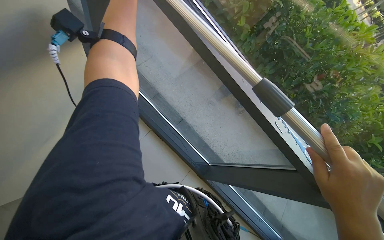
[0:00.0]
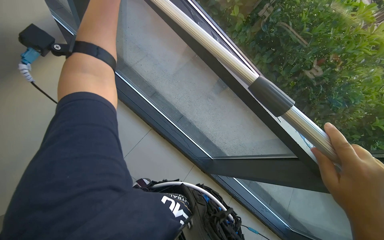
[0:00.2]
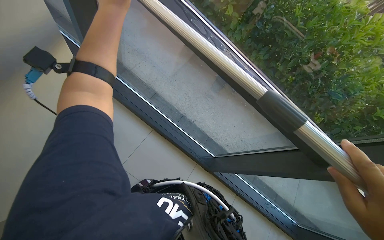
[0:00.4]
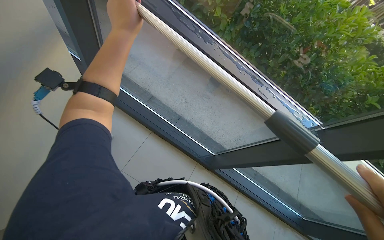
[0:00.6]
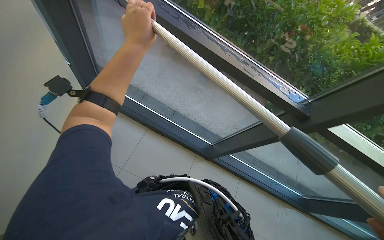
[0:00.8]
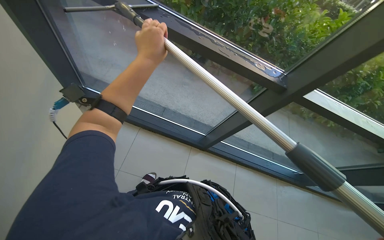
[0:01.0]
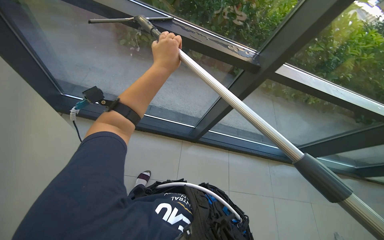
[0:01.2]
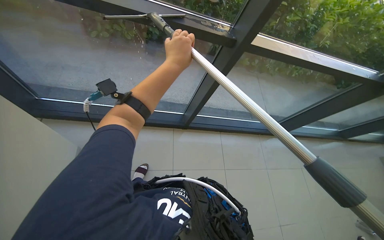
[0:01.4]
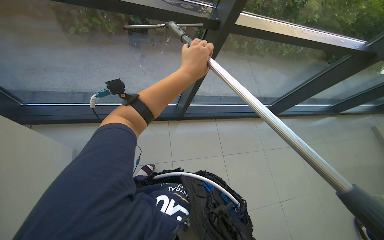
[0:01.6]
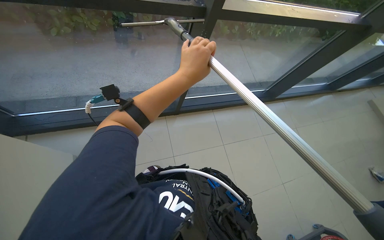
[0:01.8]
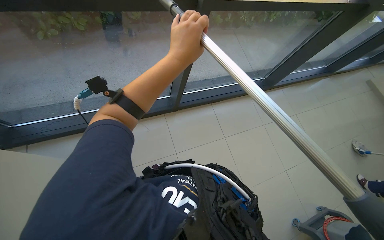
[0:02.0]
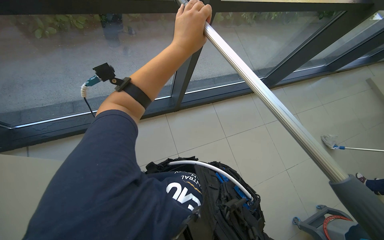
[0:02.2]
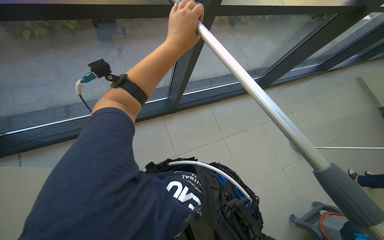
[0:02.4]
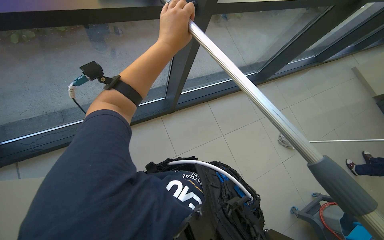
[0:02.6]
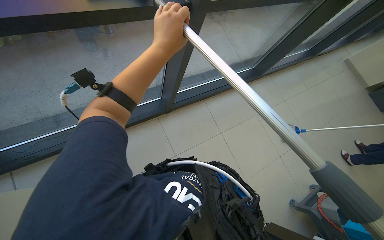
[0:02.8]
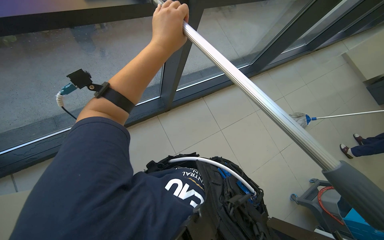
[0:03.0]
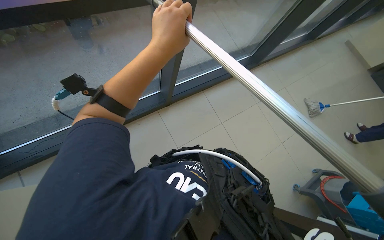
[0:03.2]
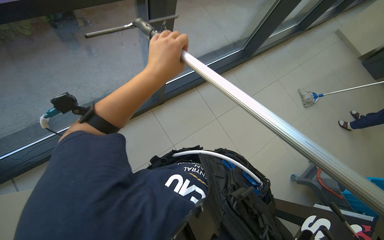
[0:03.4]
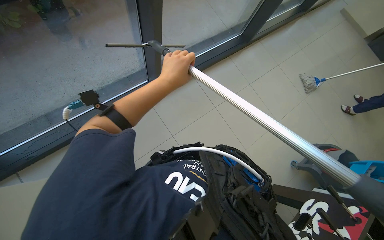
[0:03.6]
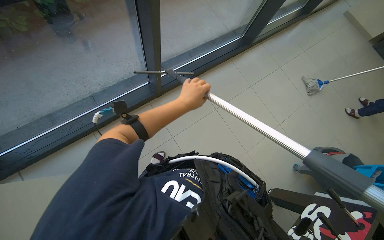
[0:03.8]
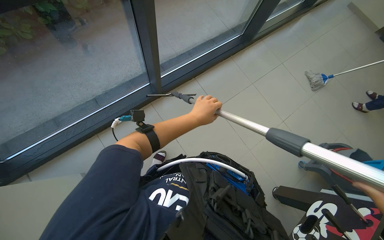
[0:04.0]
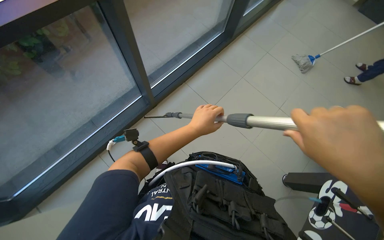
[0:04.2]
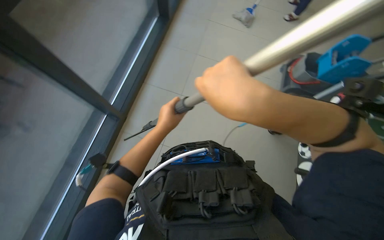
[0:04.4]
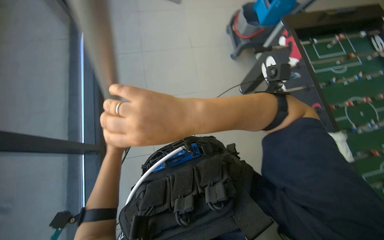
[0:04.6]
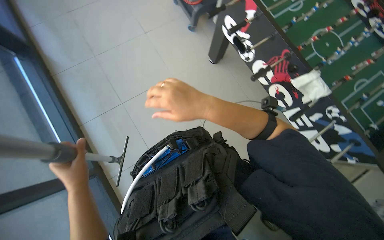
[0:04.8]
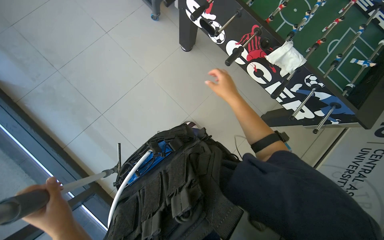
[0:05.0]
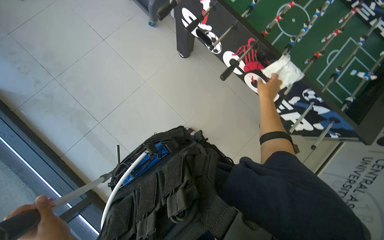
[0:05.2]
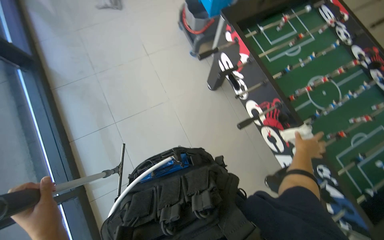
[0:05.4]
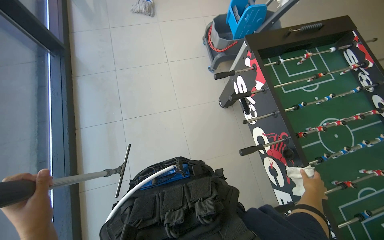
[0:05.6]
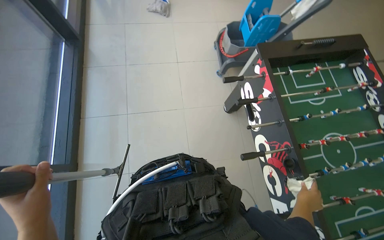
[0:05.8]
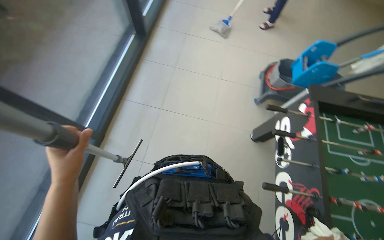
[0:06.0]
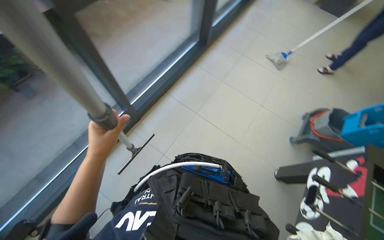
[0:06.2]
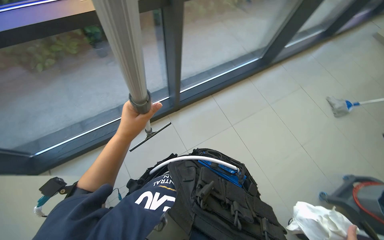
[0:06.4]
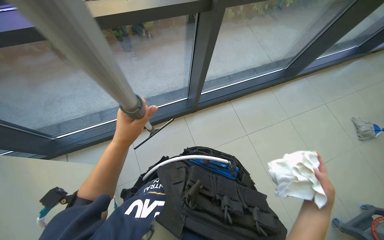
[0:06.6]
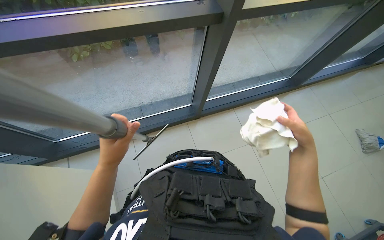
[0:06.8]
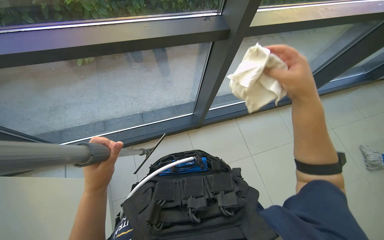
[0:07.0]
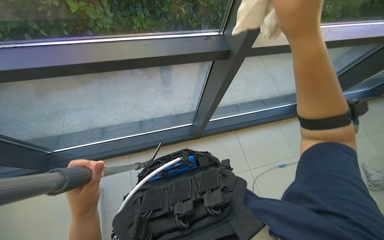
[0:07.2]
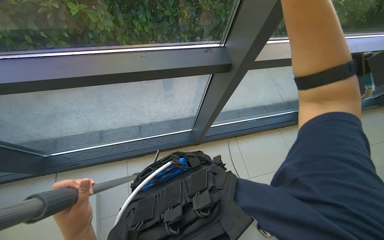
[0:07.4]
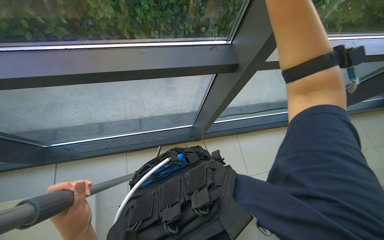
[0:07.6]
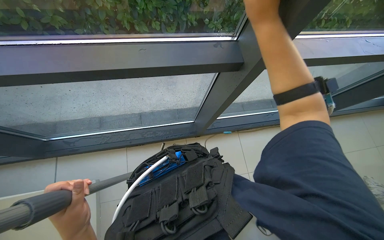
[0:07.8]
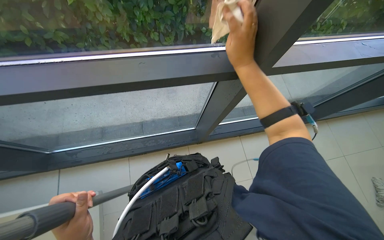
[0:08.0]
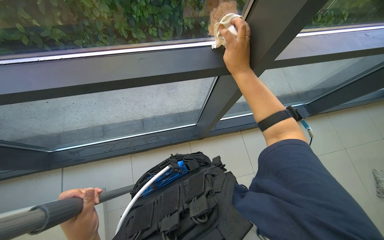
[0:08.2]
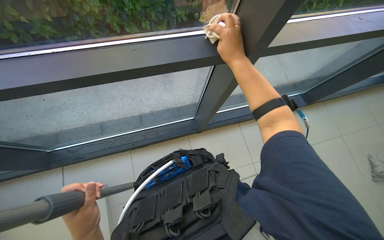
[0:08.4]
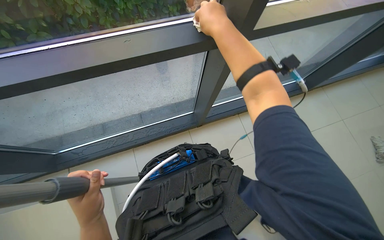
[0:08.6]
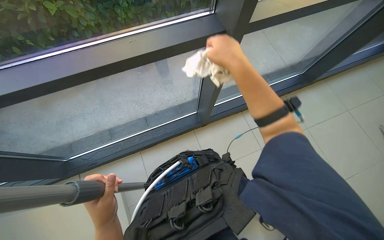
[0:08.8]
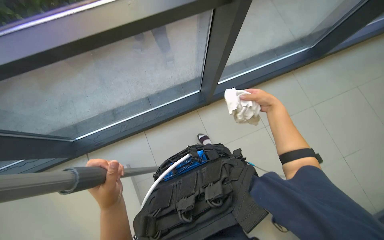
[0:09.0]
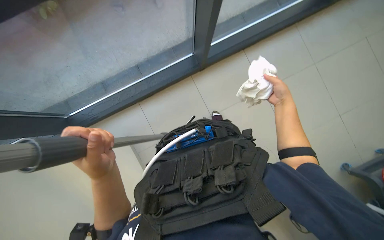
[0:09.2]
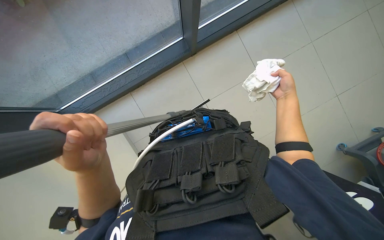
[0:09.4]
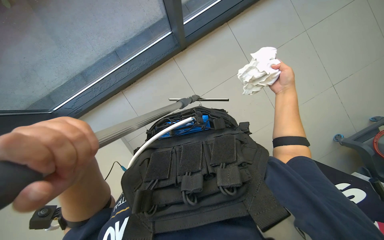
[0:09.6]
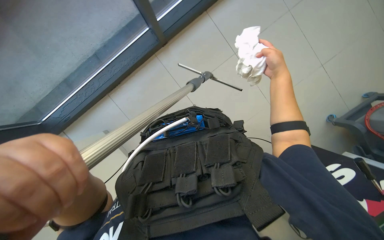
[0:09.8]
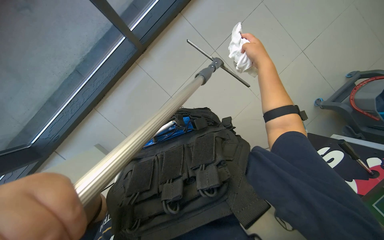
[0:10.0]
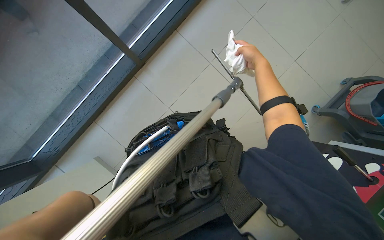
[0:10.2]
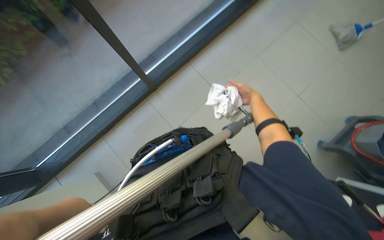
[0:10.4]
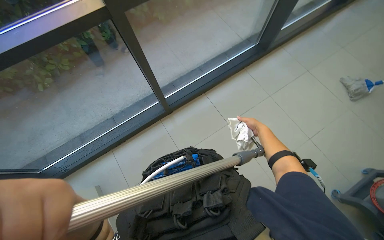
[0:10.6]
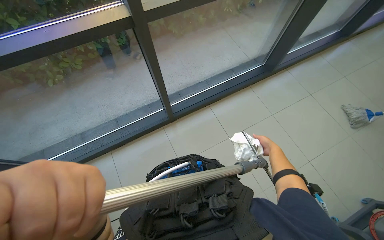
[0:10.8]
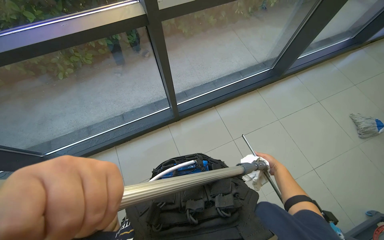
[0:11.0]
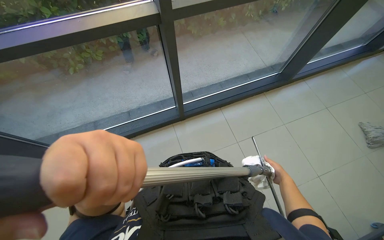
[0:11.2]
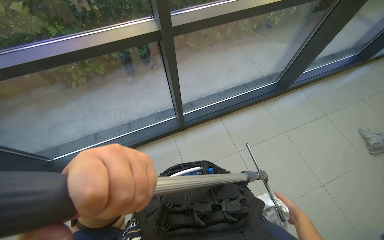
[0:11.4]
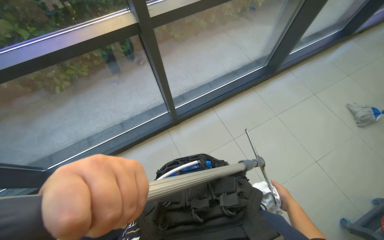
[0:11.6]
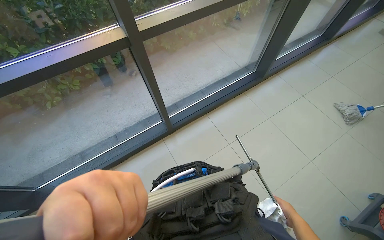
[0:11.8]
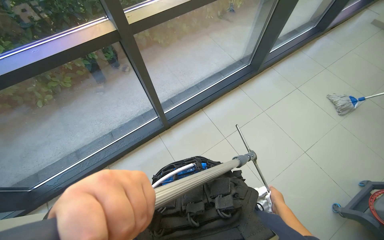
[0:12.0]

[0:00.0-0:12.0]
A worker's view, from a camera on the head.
Job: cleaning windows.
The whole recording: Cleaning glass panels and frames. The worker cleans the glass panels and their frames using a squeegee on a pole and a cloth.
0:00.0 to 0:01.6: The wearer looks some 50 degrees further to the right.
0:03.0 to 0:04.4: The scene turns approximately 45 degrees counterclockwise in the picture.
0:06.0 to 0:07.6: The wearer looks approximately 35 degrees further to the left.
0:07.6 to 0:09.0: The right hand is displaced down the picture and farther from the camera by some 35 cm.
0:09.0 to 0:10.4: The right hand goes some 10 cm farther from the camera.
0:10.4 to 0:12.0: The view tips upward by roughly 20 degrees.

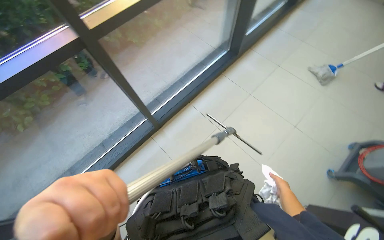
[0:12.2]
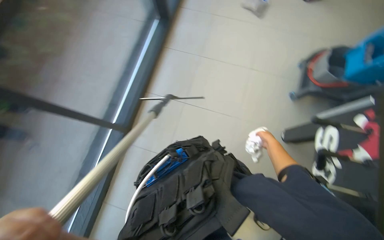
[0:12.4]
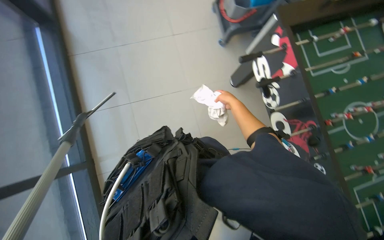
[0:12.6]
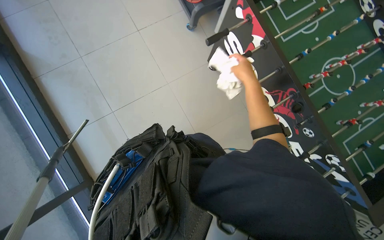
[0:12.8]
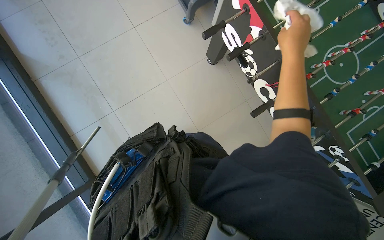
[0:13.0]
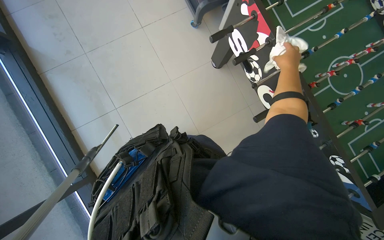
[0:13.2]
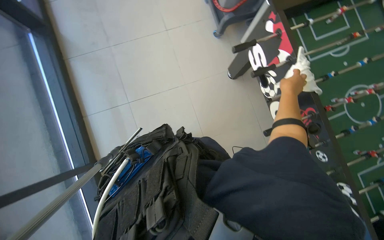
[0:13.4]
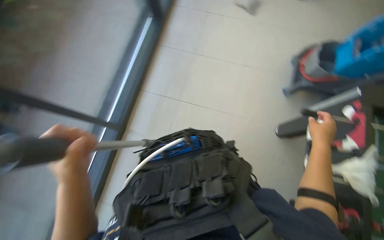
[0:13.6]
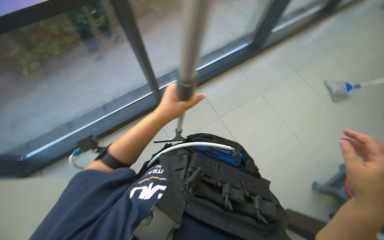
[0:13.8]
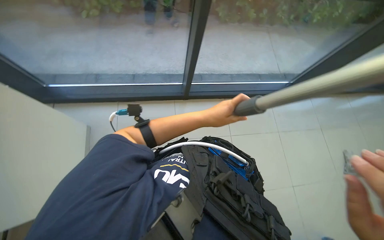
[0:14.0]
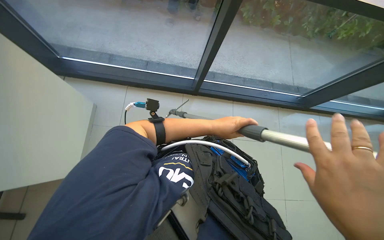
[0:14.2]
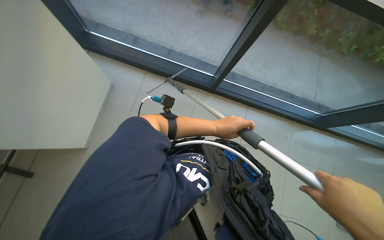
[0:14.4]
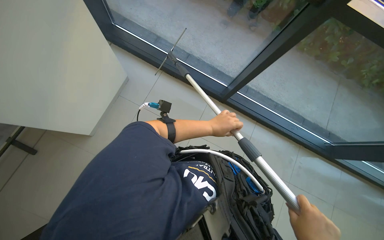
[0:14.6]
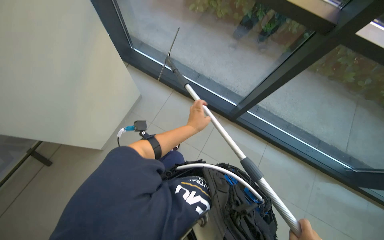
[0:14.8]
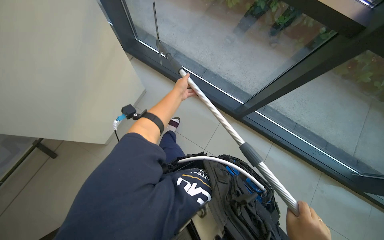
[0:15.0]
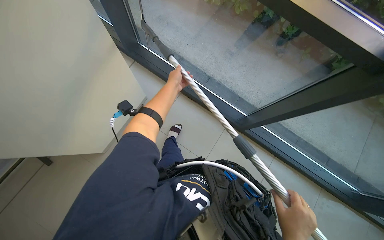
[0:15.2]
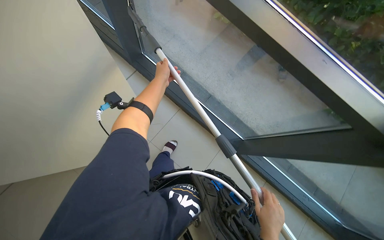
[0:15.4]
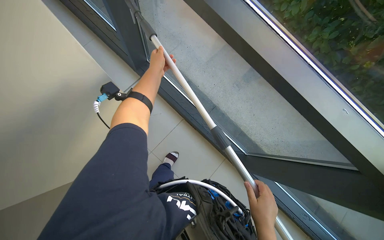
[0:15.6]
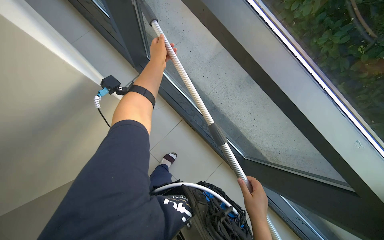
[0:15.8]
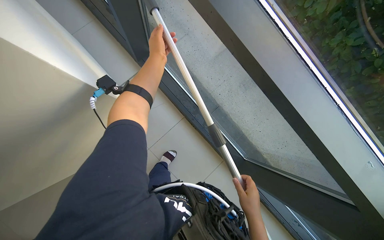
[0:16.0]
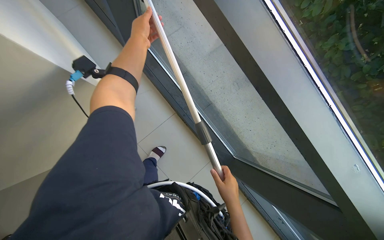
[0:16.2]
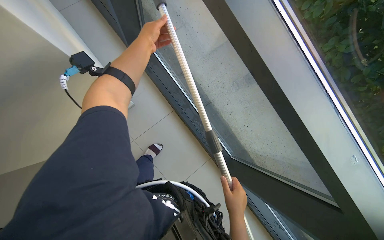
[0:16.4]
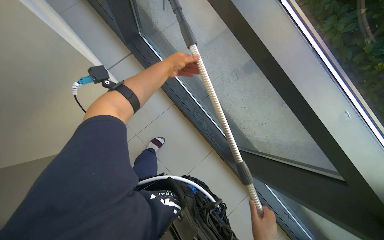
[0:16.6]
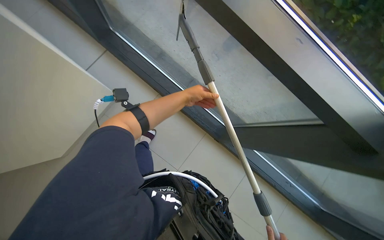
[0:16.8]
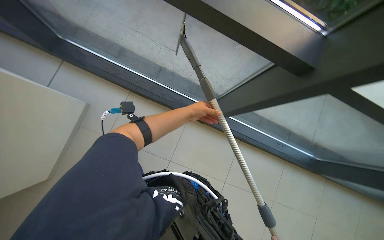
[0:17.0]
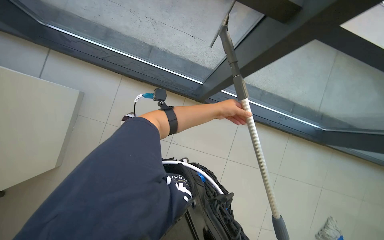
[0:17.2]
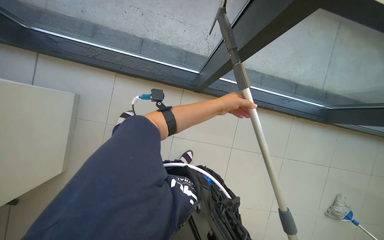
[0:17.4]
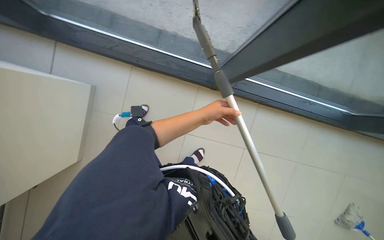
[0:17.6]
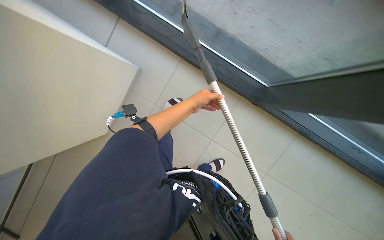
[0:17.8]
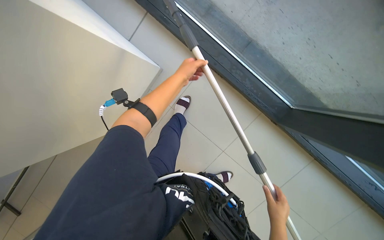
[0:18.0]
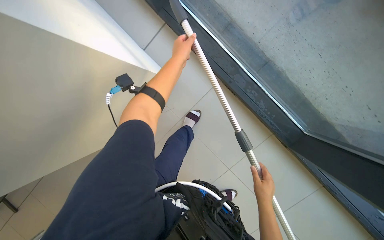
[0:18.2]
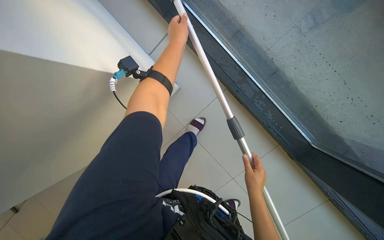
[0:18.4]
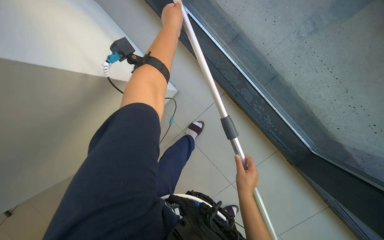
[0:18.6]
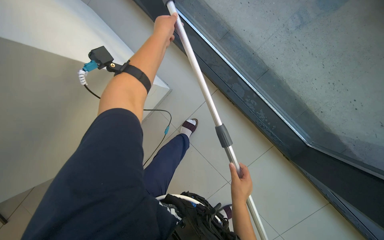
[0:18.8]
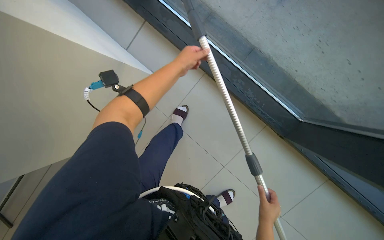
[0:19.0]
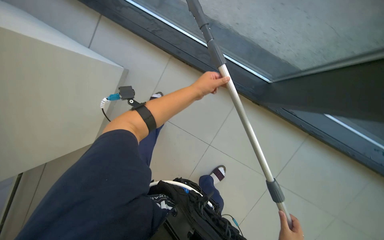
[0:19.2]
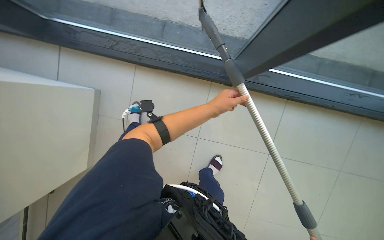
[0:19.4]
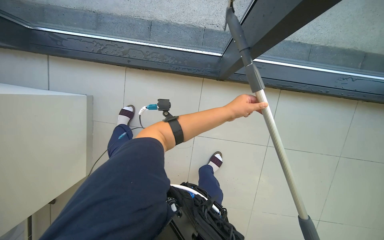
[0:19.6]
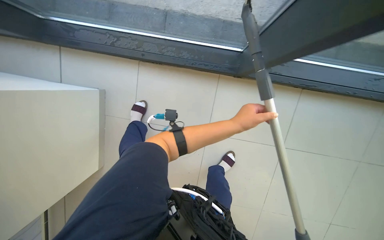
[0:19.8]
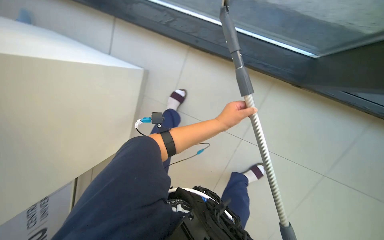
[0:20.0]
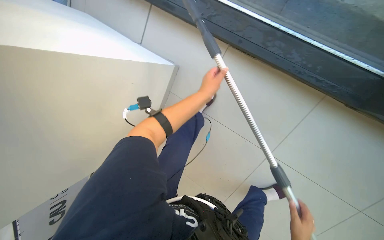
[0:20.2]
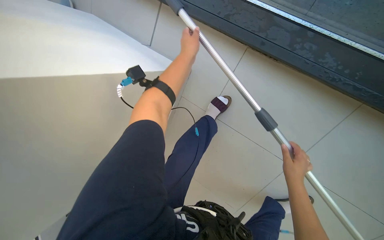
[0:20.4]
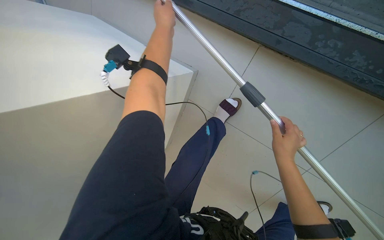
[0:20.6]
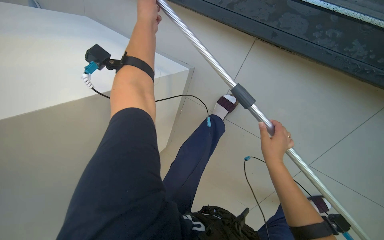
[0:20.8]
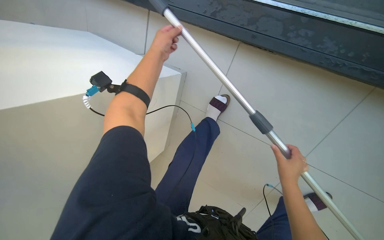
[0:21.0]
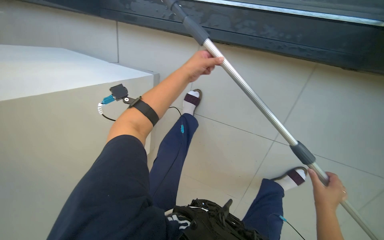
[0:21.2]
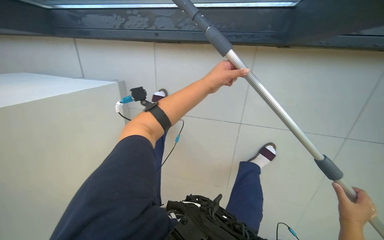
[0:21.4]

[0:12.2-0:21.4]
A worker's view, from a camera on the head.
Job: cleaning windows.
The whole recording: Cleaning glass panels and frames. The worker cleans the glass panels and their frames using a squeegee on a pole and a cloth.
0:13.8 to 0:15.2: The wearer's head swings approximately 50 degrees to the left.
0:15.2 to 0:16.8: The wearer moves approximately 40 cm.
0:18.4 to 0:19.8: The left hand travels down the picture and to the right by approximately 25 cm.
0:19.8 to 0:21.4: The view swings roughly 20 degrees to the left.
